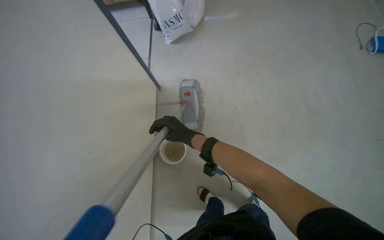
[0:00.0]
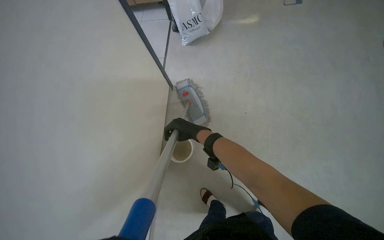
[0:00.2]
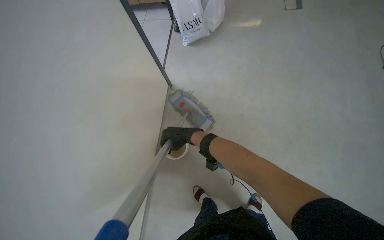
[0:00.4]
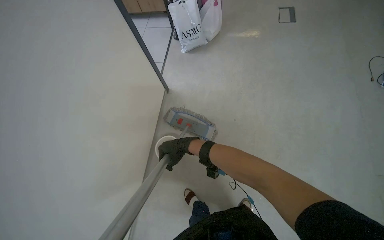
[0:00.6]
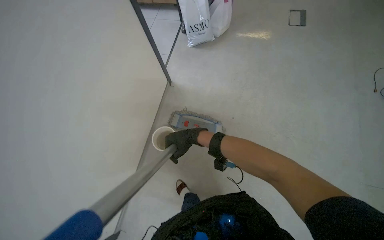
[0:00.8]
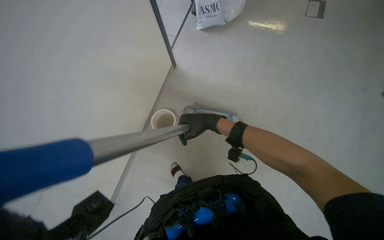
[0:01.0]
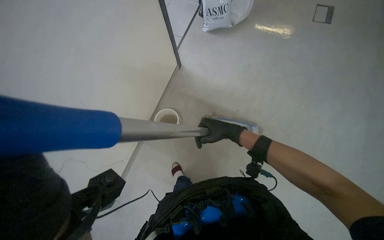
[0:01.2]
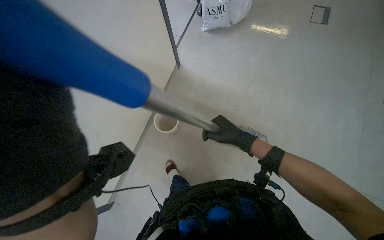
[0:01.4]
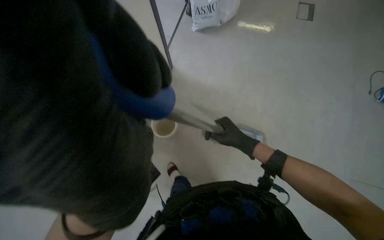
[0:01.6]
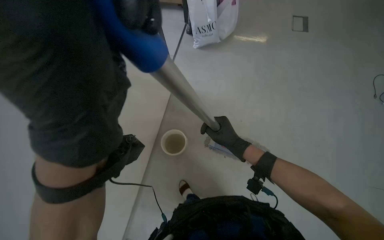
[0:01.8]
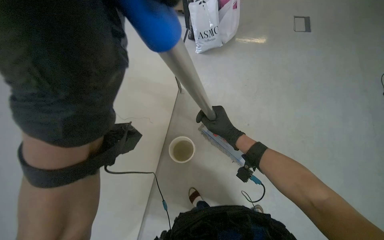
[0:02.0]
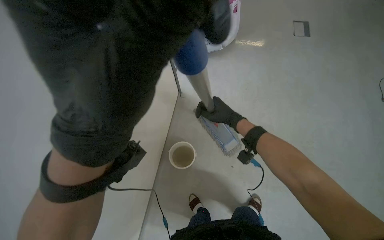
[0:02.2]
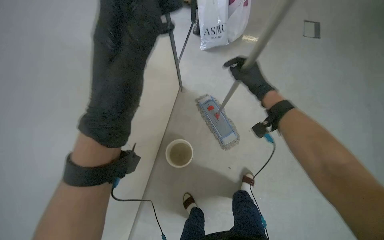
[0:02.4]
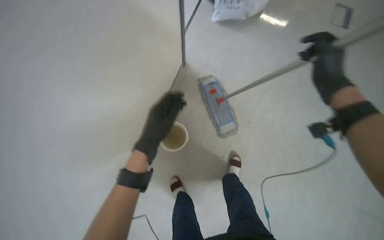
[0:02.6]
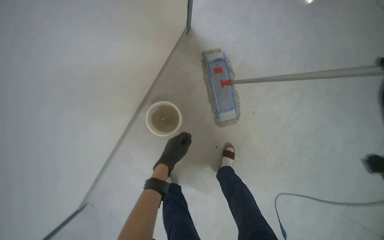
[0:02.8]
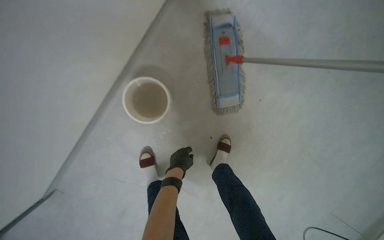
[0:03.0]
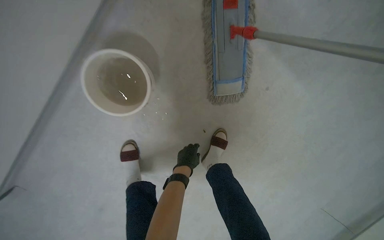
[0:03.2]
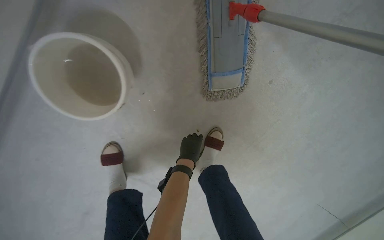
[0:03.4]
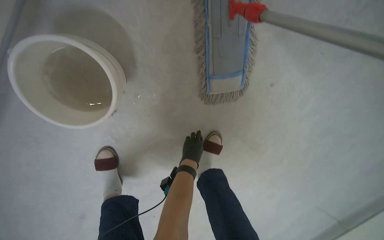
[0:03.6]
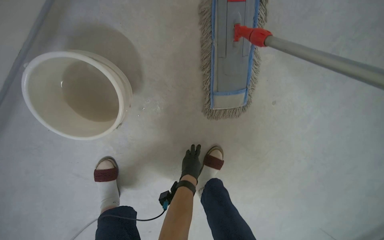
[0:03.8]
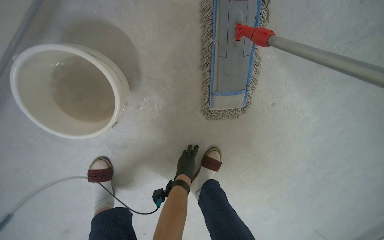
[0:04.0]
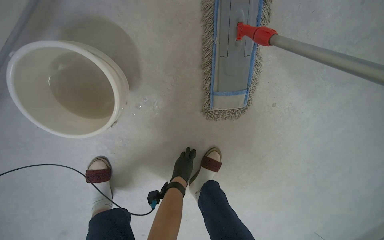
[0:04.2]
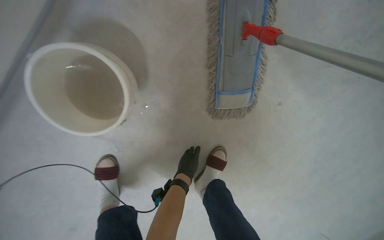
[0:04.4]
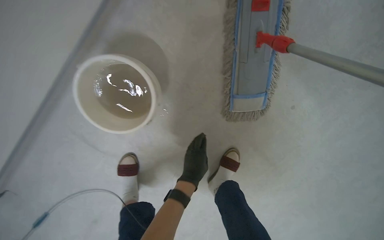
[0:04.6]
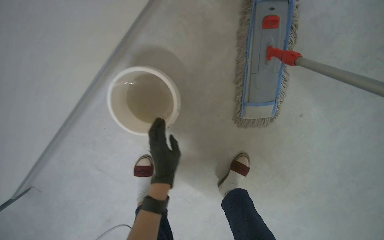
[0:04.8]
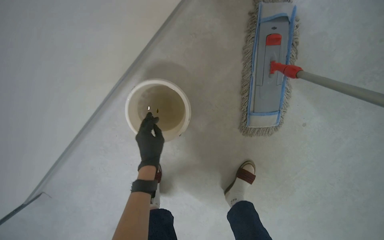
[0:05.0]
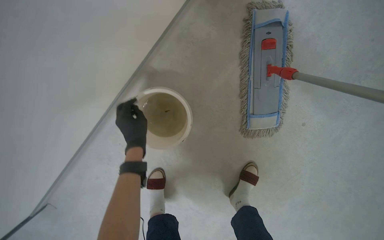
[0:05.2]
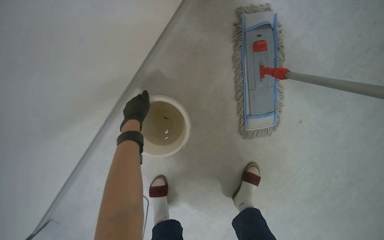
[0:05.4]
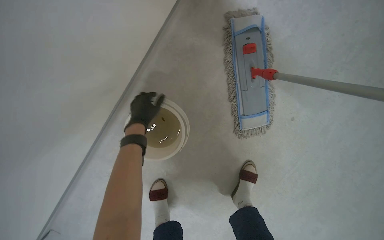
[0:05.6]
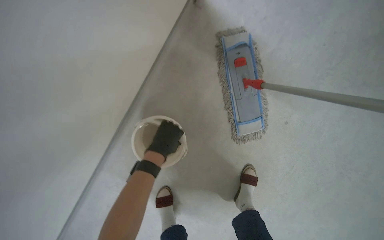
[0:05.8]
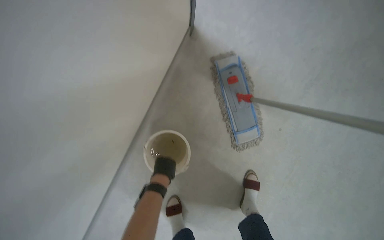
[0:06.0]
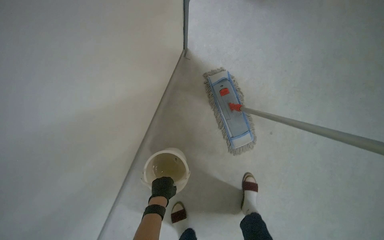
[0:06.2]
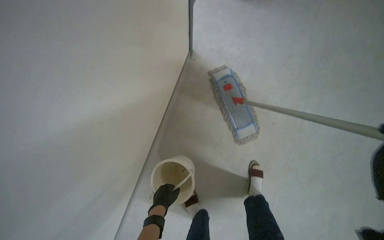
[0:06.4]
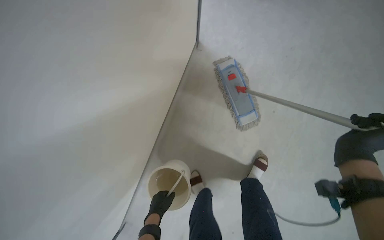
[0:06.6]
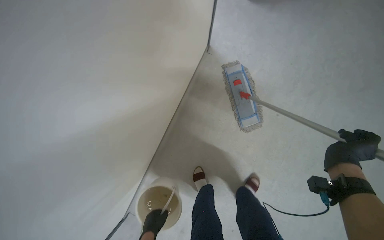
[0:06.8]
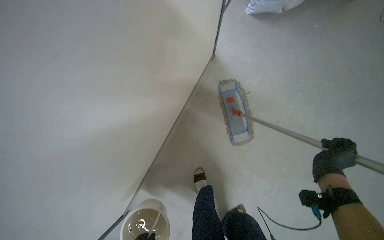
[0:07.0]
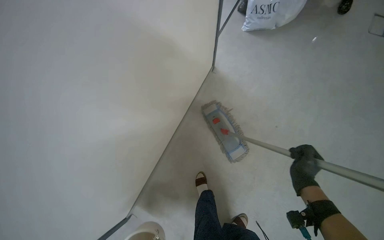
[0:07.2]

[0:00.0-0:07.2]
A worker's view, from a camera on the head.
Job: mopping floor.
The whole recording: Mopping floor. The worker prepares the mop by wringing a cloth and attaching it, then mops the floor.
0:00.0 to 0:01.4: The right hand is displaced to the right by roughly 20 cm.
0:02.8 to 0:04.4: The head travels approximately 60 cm. The view tips downward by approximately 20 degrees.
0:04.4 to 0:05.8: The view tilts roughly 15 degrees upward. The left hand moves up the picture, nearer to the camera and to the left, some 40 cm.
0:05.8 to 0:07.2: The wearer moves about 50 cm. The view tilts roughly 15 degrees upward.

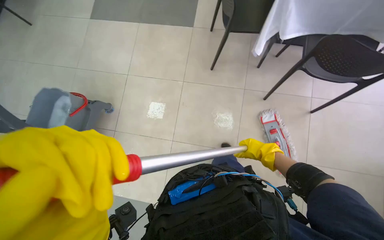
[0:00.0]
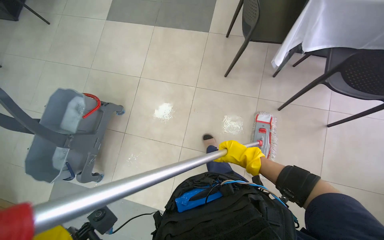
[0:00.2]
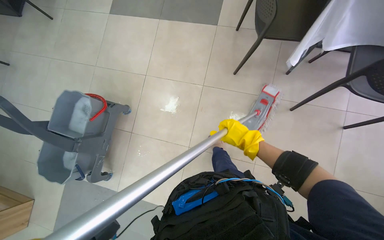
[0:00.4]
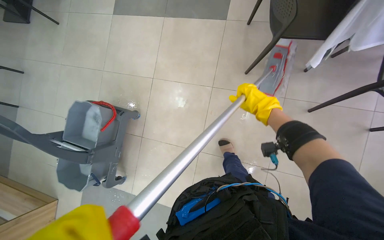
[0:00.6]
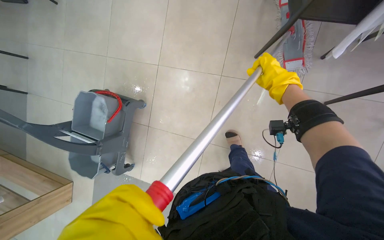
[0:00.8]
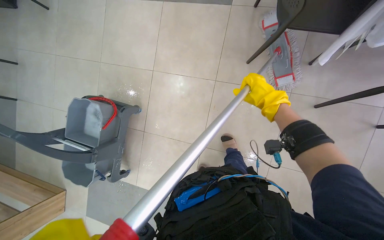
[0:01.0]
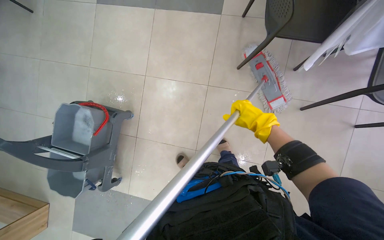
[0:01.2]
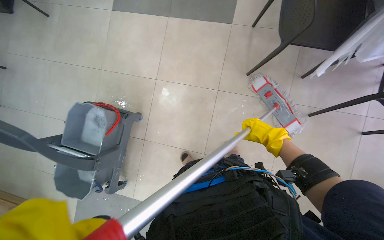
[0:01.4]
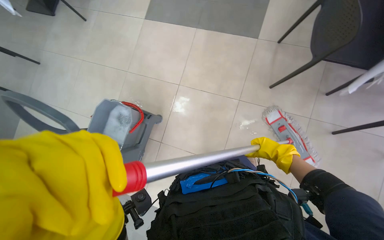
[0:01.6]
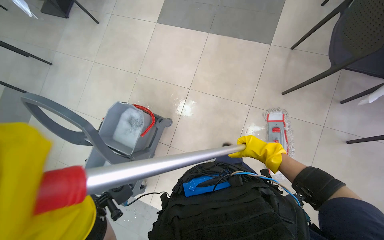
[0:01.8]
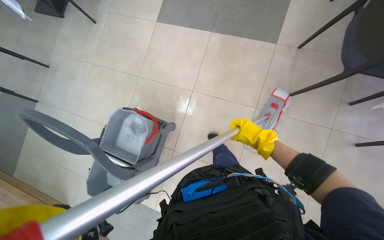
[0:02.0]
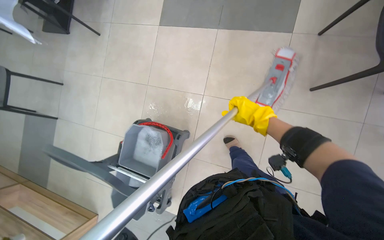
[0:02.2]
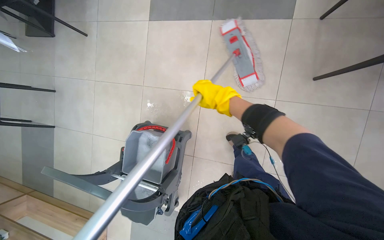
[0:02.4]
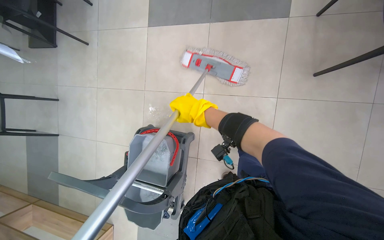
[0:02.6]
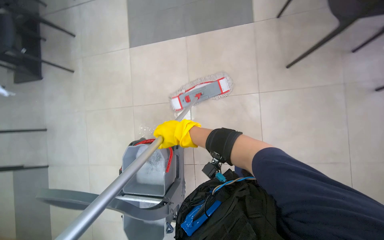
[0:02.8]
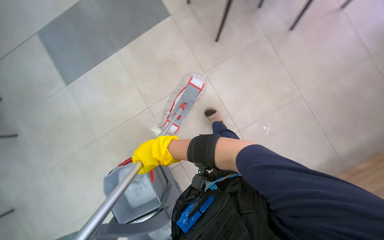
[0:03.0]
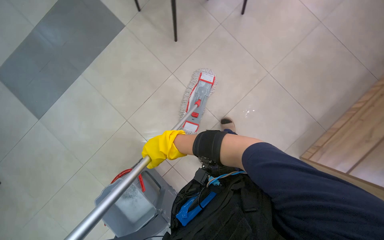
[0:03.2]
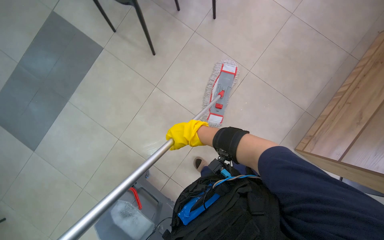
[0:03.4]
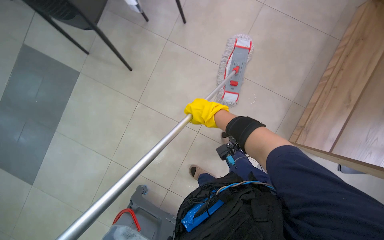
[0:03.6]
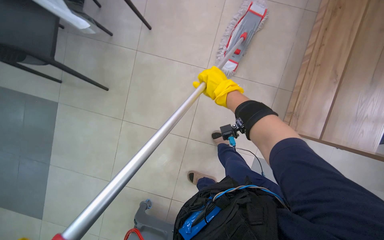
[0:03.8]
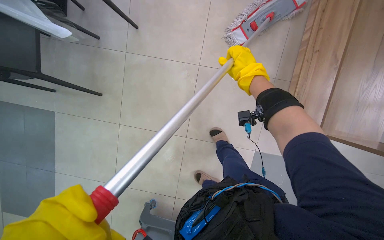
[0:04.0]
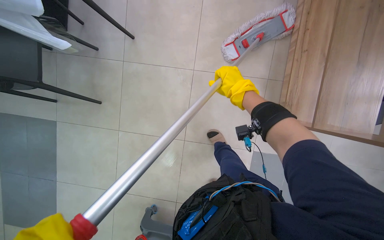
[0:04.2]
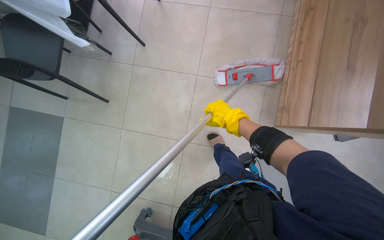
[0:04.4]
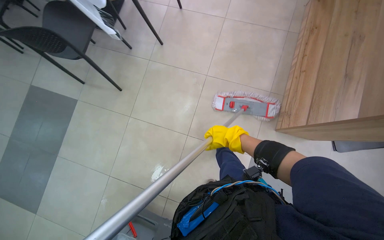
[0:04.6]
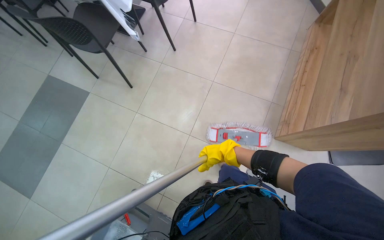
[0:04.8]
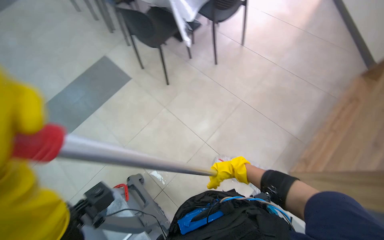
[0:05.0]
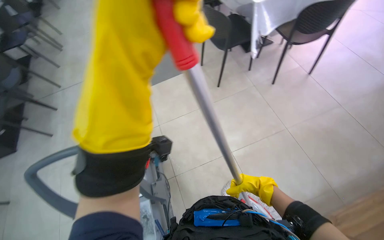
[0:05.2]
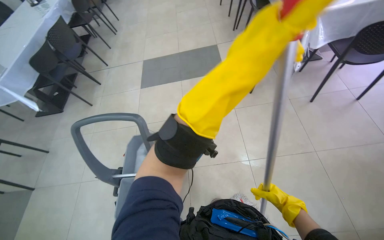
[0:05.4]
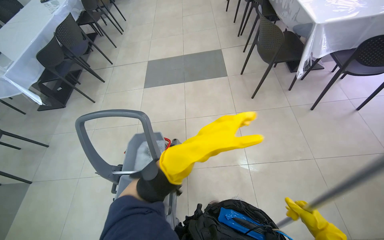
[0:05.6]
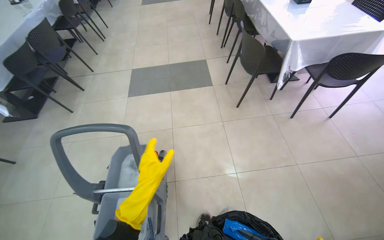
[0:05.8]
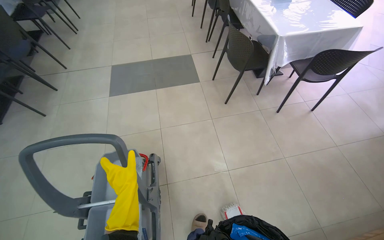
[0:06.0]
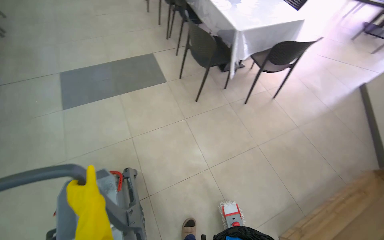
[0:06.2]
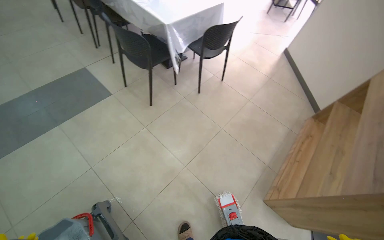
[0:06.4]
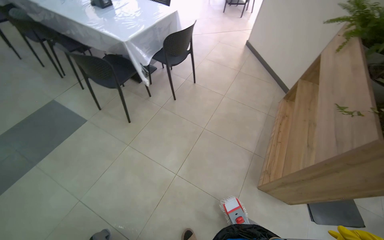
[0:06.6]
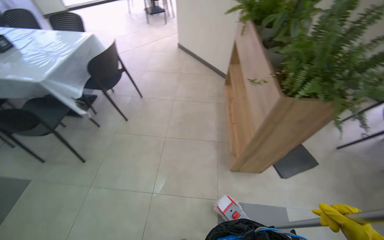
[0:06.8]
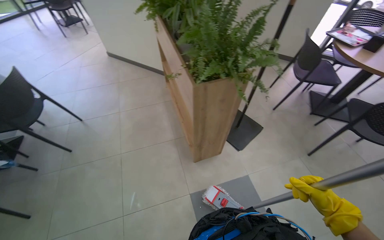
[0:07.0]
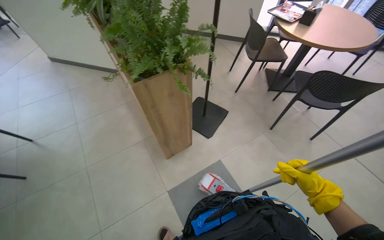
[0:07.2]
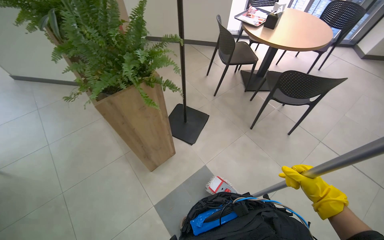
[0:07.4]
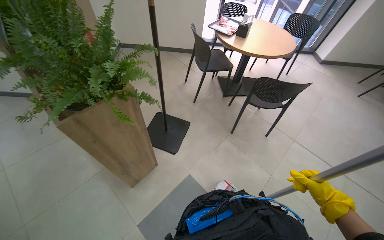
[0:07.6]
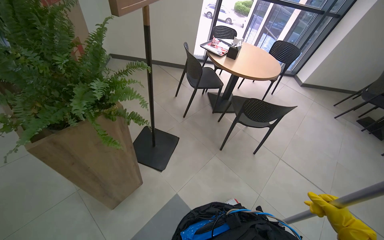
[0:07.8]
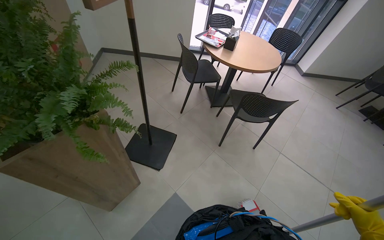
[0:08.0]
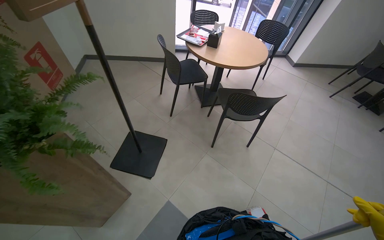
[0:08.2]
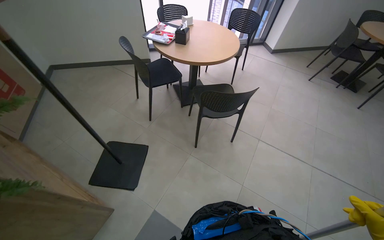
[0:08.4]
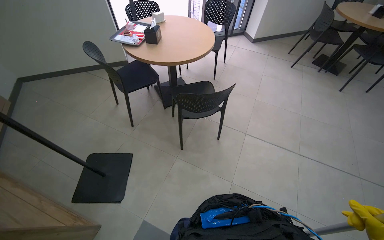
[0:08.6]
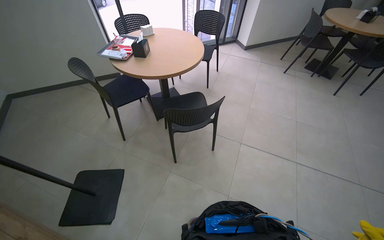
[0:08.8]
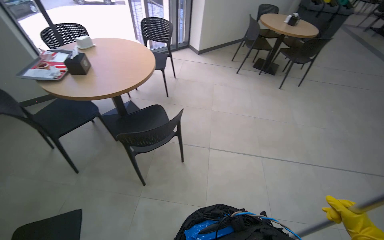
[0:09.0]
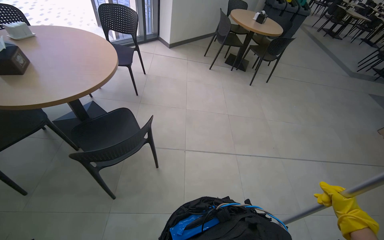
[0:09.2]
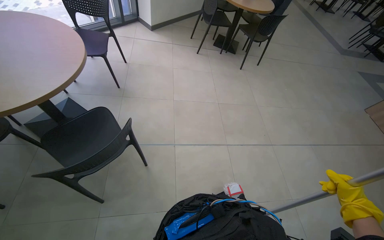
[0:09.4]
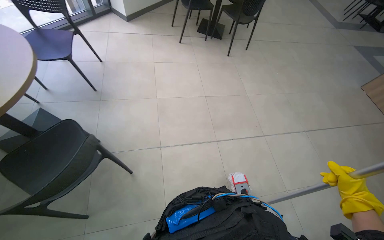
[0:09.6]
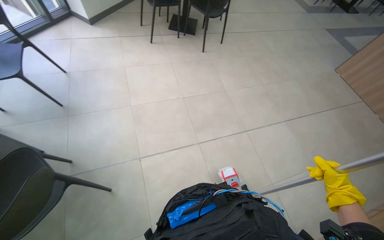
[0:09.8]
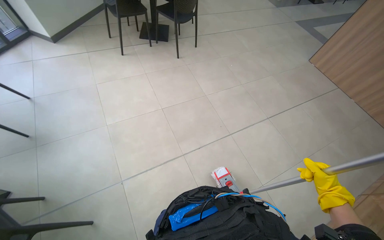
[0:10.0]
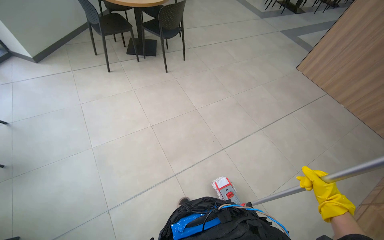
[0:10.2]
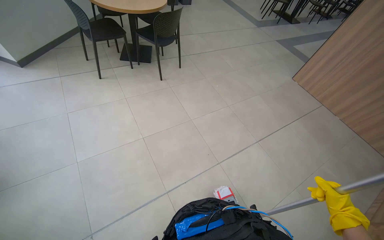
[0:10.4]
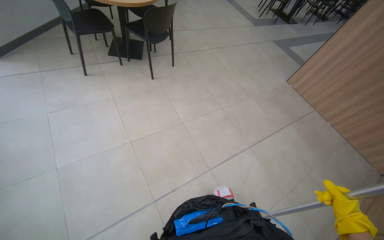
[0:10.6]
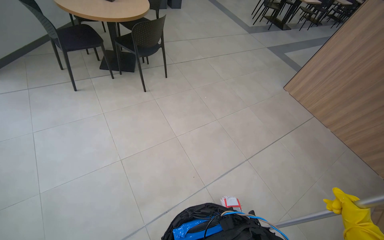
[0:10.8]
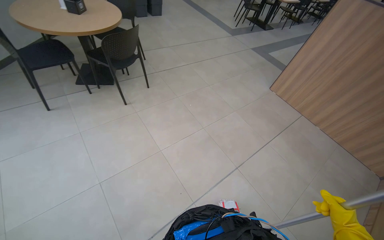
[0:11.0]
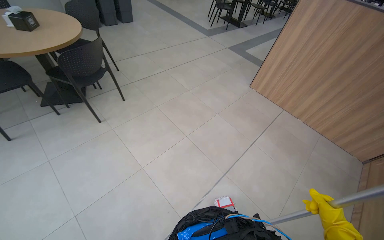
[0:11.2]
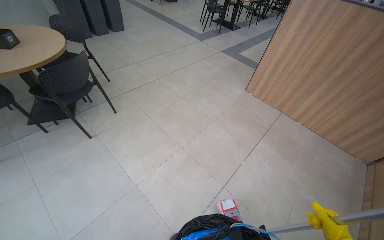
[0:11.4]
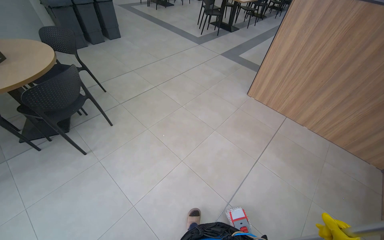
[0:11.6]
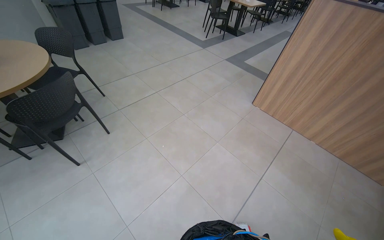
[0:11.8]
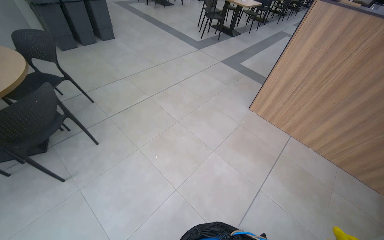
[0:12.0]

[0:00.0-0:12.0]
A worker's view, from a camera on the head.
Job: preparing cleaning supplies.
The whole recording: Wringing out mop head. The worker removes the mop head and wrings it out by hand into the bucket.
0:03.0 to 0:04.4: The scene rotates counterclockwise by some 40 degrees.
0:04.4 to 0:06.0: The camera travels about 60 cm. The wearer looks about 65 degrees further to the left. The camera pitches upward, by approximately 20 degrees.
0:06.0 to 0:07.6: The camera is carried about 60 cm. The head turns to the right by some 125 degrees.
0:07.6 to 0:09.0: The wearer moves about 70 cm. The head rotates about 35 degrees to the right.
0:09.0 to 0:10.4: The camera is carried roughly 80 cm. The head rotates some 40 degrees to the right.
